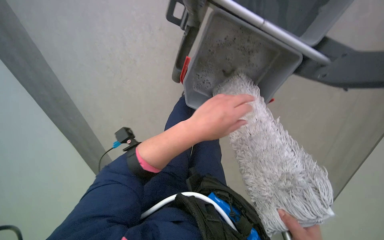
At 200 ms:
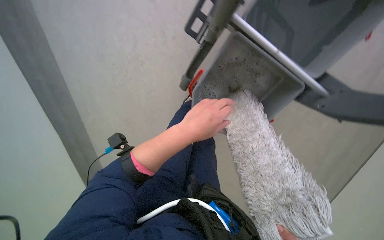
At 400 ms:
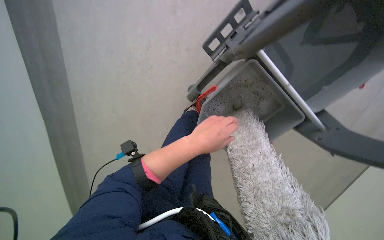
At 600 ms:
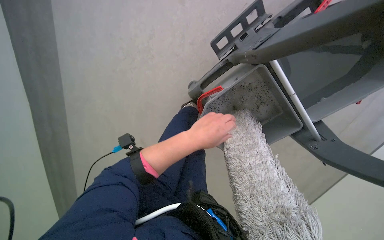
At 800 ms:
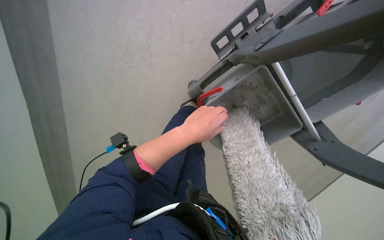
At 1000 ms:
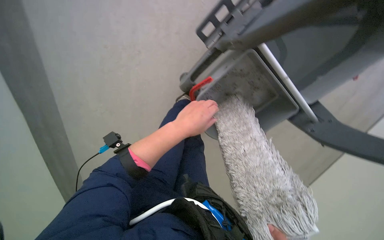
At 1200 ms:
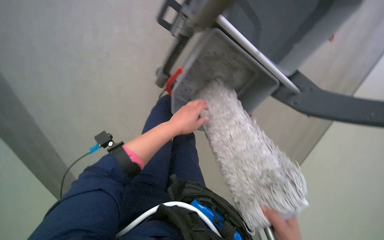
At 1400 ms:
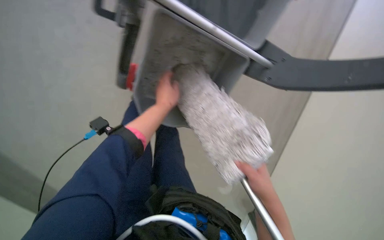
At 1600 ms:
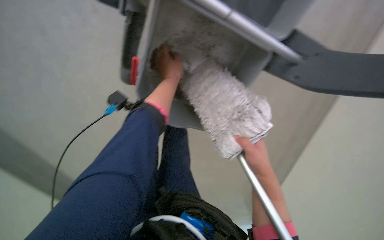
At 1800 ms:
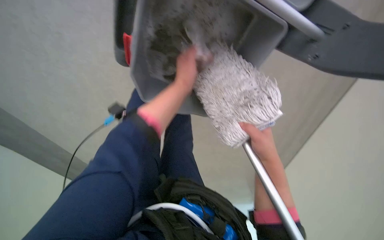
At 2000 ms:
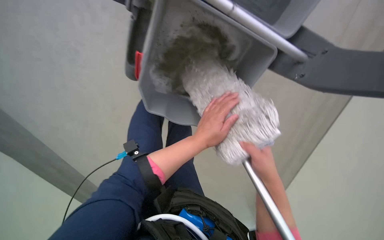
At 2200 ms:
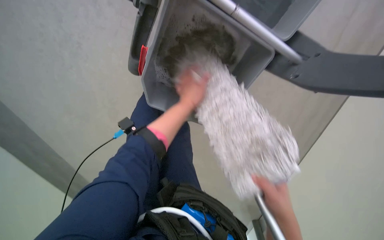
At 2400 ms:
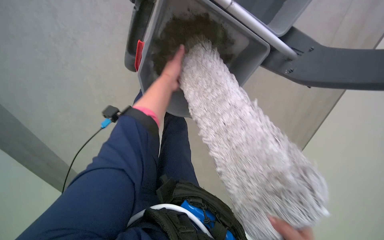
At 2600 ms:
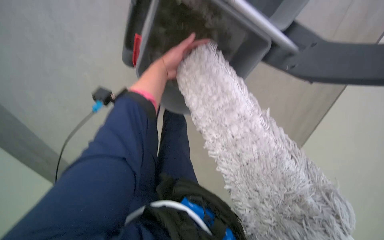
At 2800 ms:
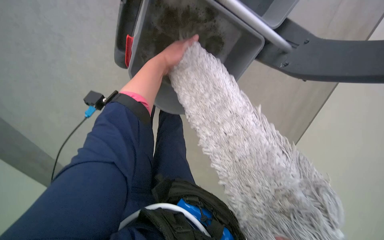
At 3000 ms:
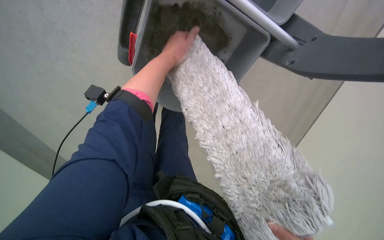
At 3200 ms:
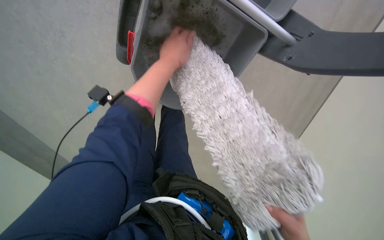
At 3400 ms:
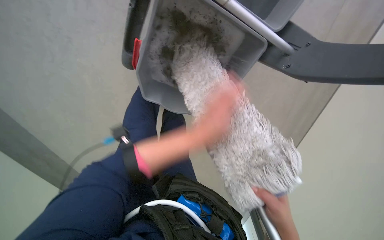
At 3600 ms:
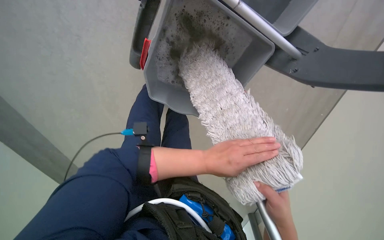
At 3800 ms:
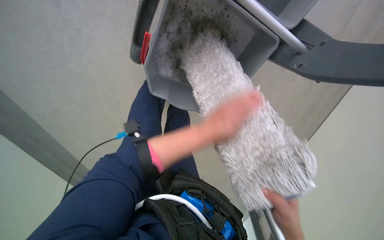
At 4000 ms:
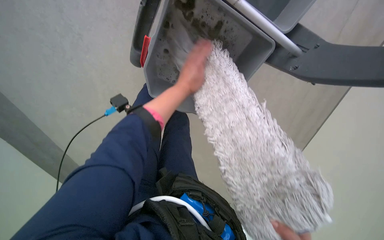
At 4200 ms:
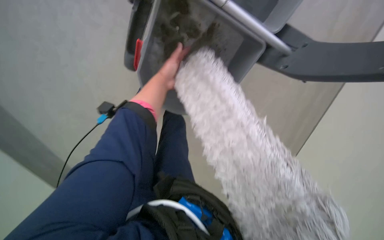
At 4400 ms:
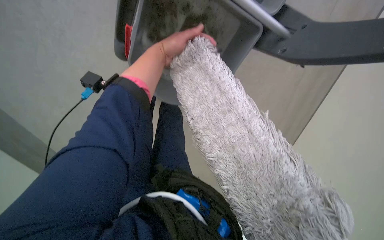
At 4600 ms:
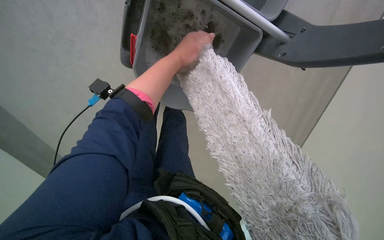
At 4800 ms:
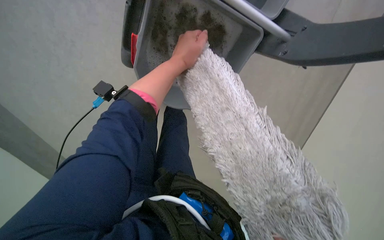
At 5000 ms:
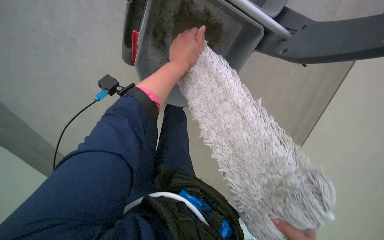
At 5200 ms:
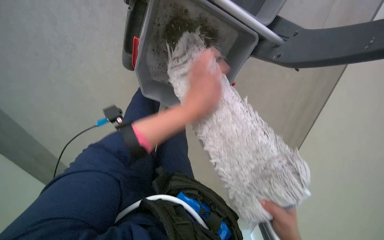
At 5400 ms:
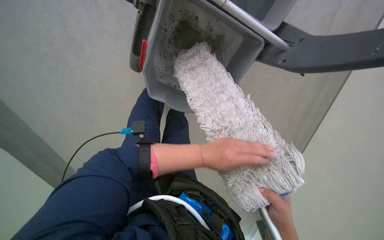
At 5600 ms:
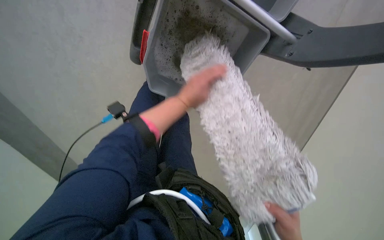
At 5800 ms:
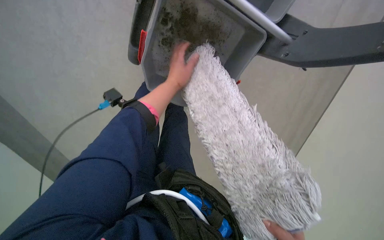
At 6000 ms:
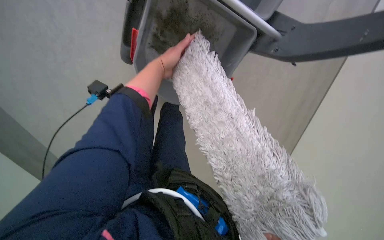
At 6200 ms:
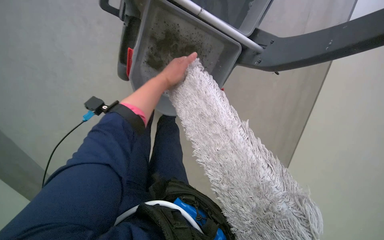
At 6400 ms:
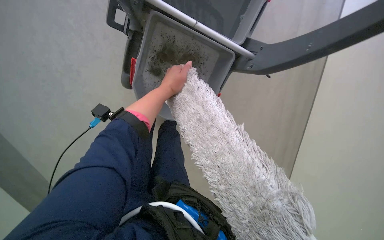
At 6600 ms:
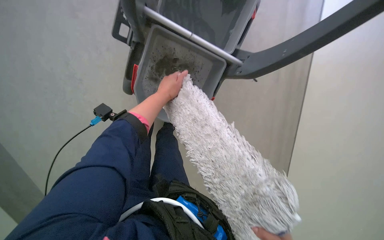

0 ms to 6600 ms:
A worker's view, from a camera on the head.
Job: preparing cleaning supplies.
The whole recording: Rinsing and wringing mop. The worker rinses and wrings the mop head in a bucket on the cleaning cart.
3200 ms to 5000 ms: The left hand travels down the picture and back again, approximately 30 cm each way.
5000 ms to 6600 ms: The left hand moves approximately 25 cm down the picture and comes back.

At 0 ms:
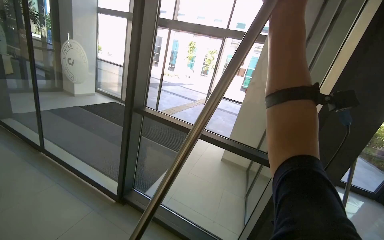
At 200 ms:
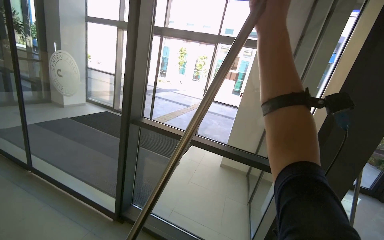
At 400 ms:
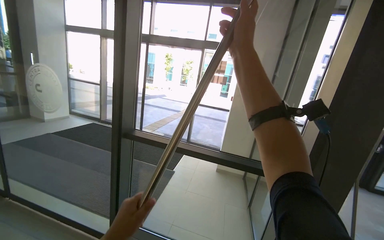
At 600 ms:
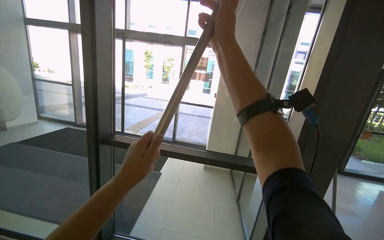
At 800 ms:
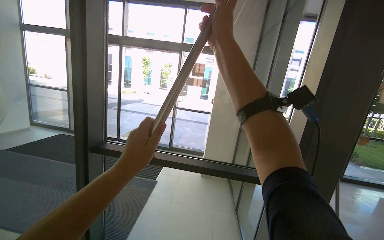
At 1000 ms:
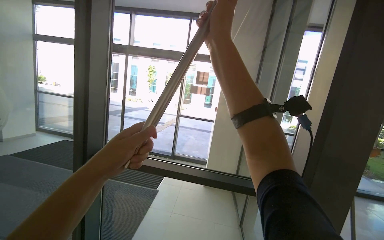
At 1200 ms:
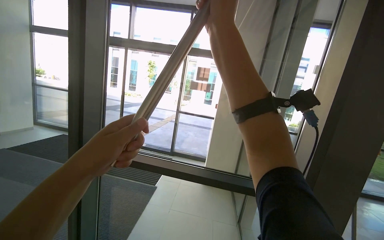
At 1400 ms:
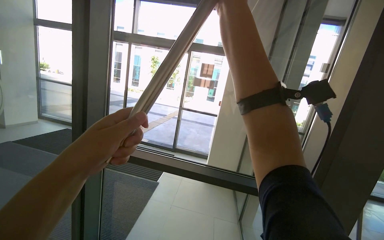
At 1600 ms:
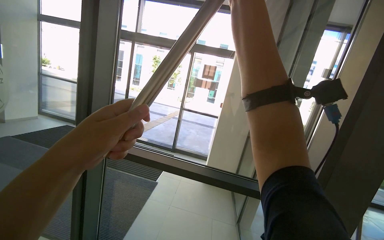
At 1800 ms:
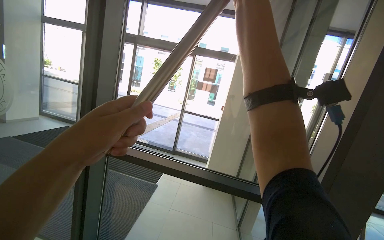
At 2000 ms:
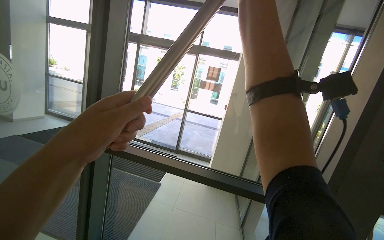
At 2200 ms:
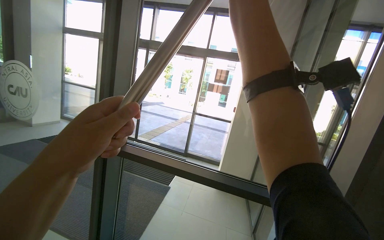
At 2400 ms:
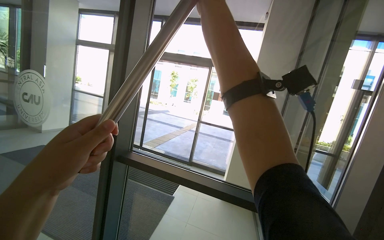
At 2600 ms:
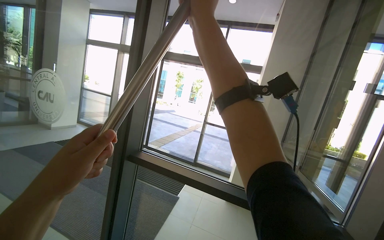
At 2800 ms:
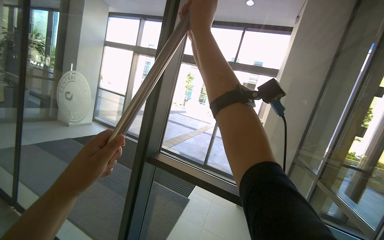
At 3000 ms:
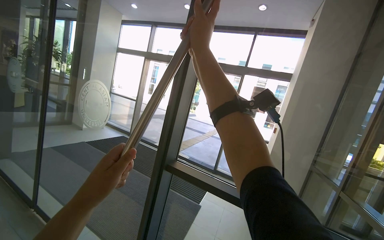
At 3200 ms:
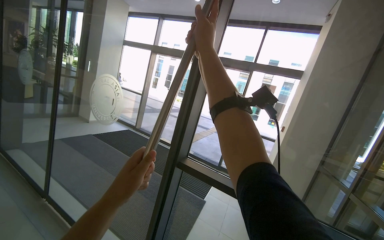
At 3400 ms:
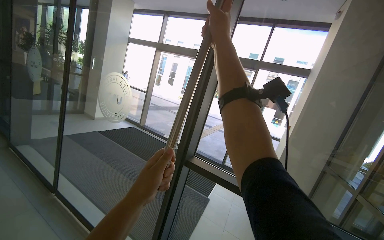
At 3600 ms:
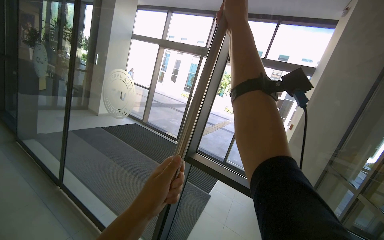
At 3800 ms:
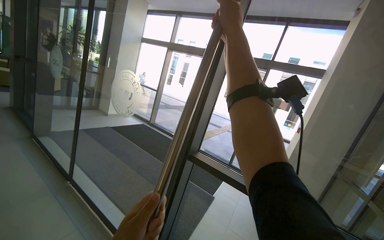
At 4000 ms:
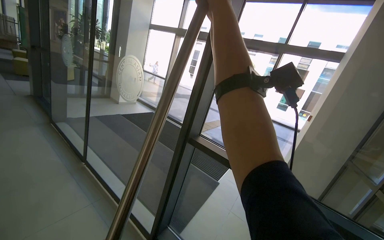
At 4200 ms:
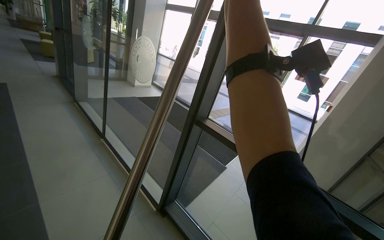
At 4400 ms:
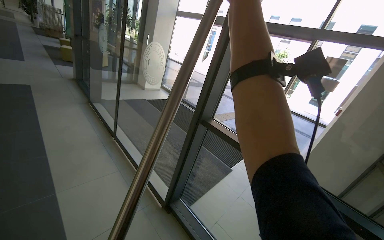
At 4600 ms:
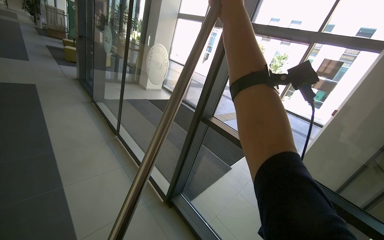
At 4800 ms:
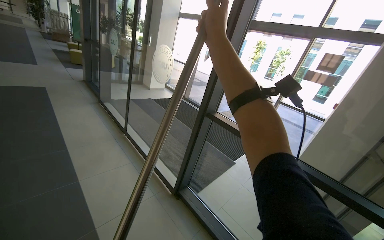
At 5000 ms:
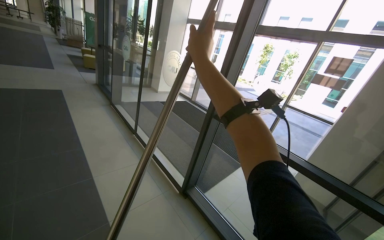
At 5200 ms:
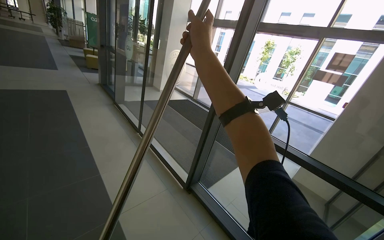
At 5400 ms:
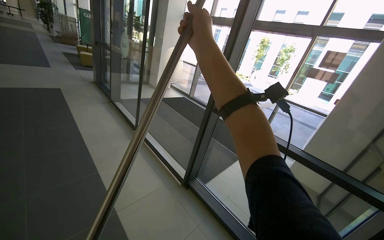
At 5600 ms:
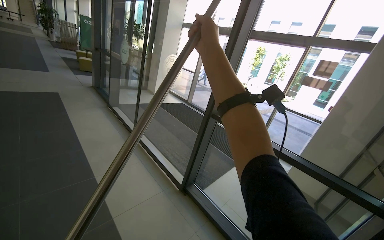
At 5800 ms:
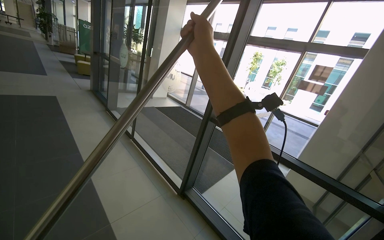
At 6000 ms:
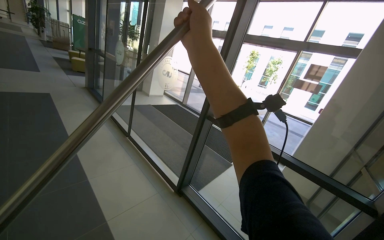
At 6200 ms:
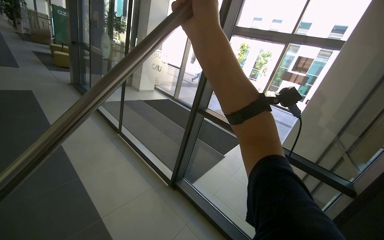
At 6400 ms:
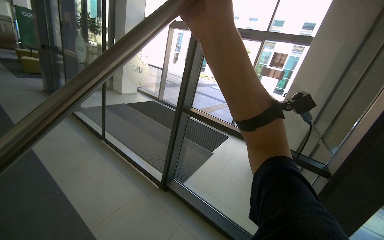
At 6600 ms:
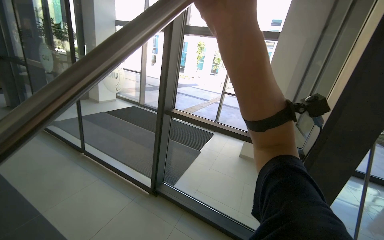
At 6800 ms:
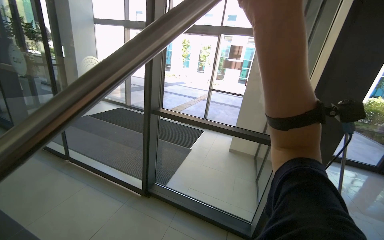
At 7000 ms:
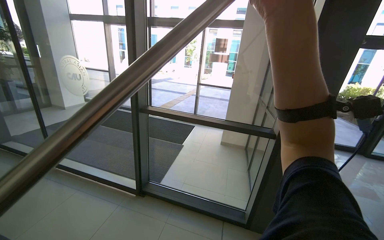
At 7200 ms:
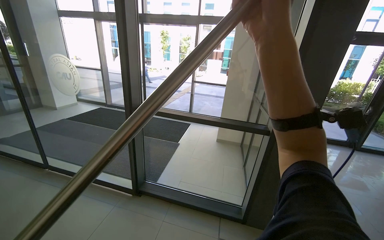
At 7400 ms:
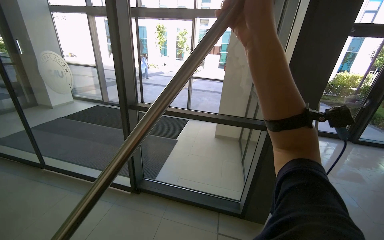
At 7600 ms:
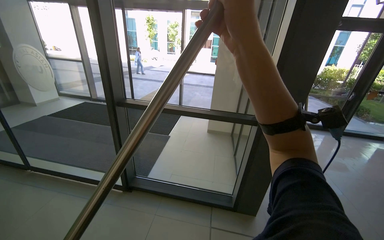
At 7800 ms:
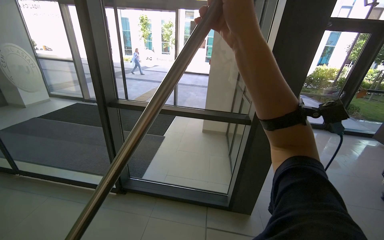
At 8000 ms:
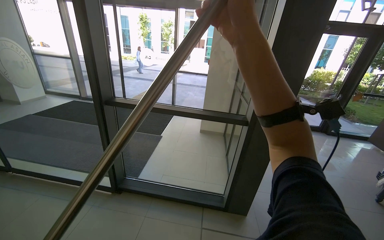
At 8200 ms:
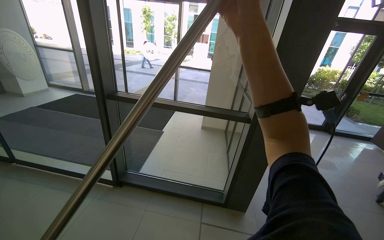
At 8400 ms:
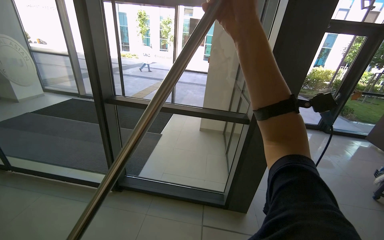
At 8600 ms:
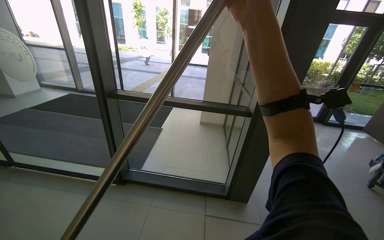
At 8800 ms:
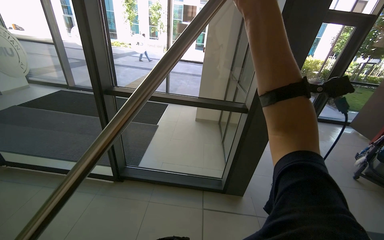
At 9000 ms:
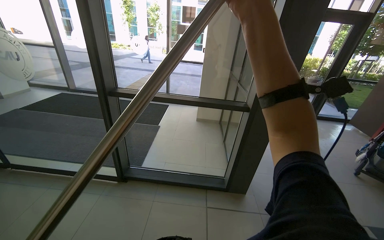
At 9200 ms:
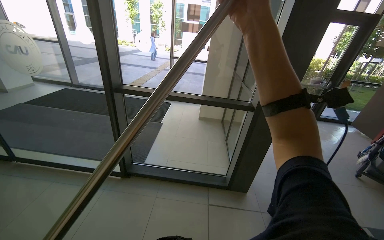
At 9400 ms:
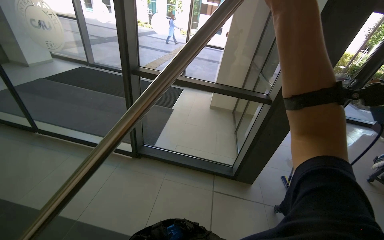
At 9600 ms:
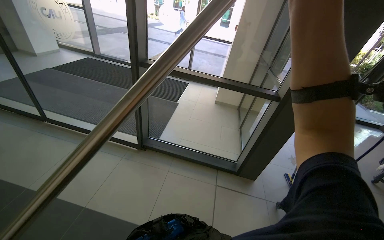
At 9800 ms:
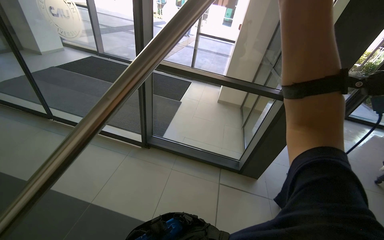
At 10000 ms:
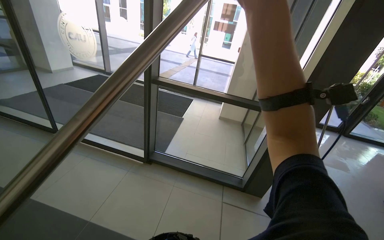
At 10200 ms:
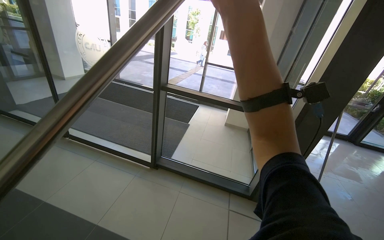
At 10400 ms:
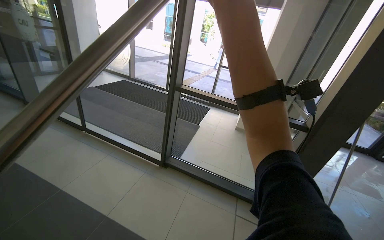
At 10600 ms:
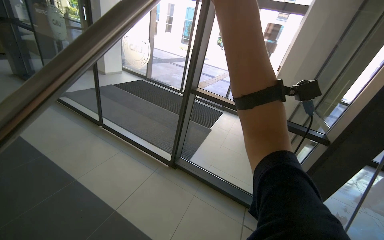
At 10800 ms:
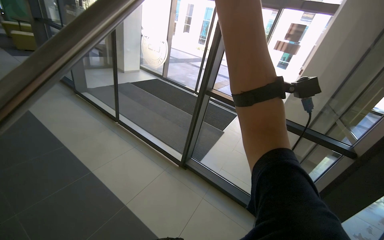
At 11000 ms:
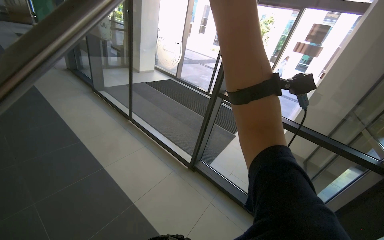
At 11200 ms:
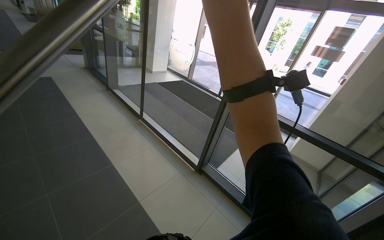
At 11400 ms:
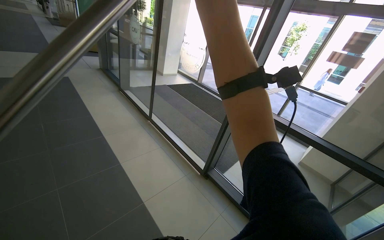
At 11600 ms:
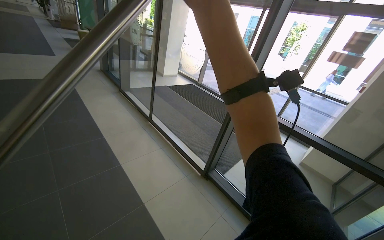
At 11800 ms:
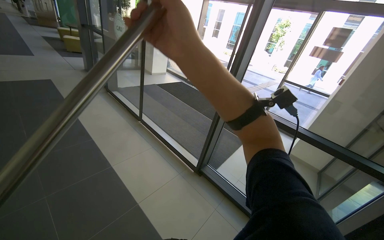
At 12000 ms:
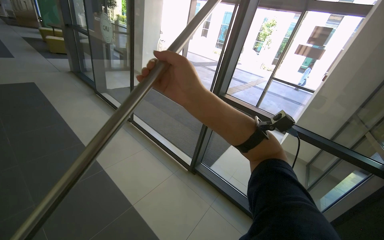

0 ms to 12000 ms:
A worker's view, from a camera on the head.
Job: cleaning windows.
The whole recording: Wiping window frames with pole. The worker wipes the vertical window frames using a long pole.
1600 ms to 3000 ms: The right hand moves to the left, roughly 40 cm.
3000 ms to 4400 ms: The view swings some 20 degrees to the left. The right hand moves nearer to the camera, roughly 15 cm.
4400 ms to 6000 ms: The right hand shifts some 30 cm to the left and down the picture.
6000 ms to 7600 ms: The head rotates roughly 35 degrees to the right. The right hand heads to the right, covering about 40 cm.
9000 ms to 10400 ms: The head turns to the left by some 15 degrees.
10400 ms to 12000 ms: The wearer looks roughly 20 degrees further to the left. The right hand goes some 25 cm to the left and farther from the camera.
